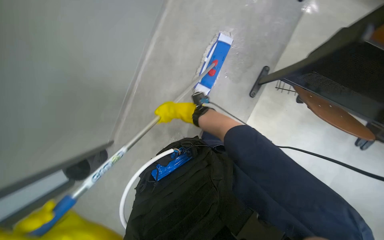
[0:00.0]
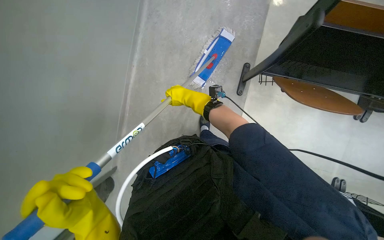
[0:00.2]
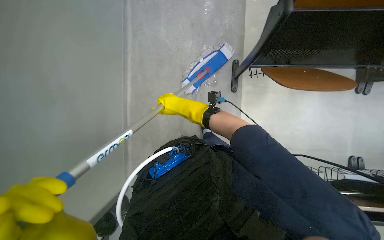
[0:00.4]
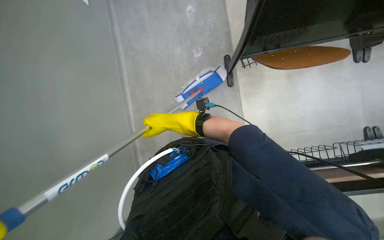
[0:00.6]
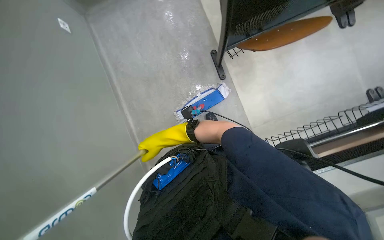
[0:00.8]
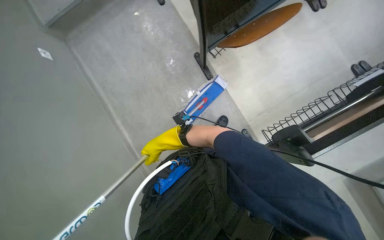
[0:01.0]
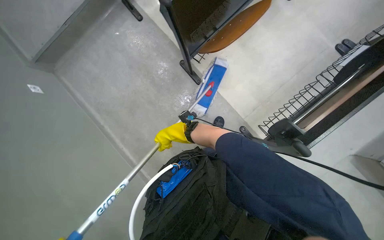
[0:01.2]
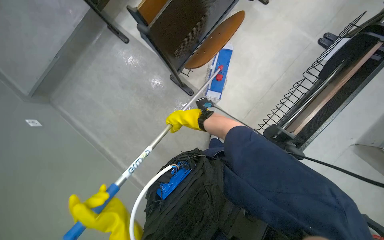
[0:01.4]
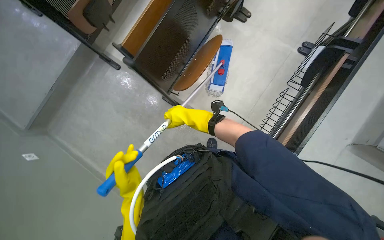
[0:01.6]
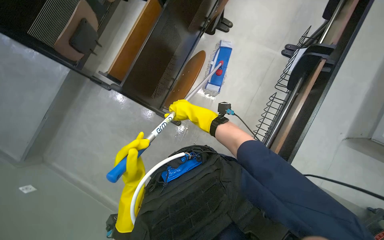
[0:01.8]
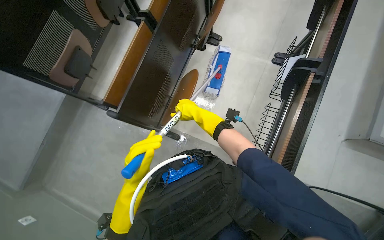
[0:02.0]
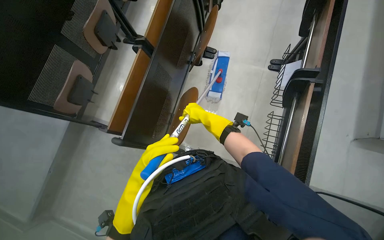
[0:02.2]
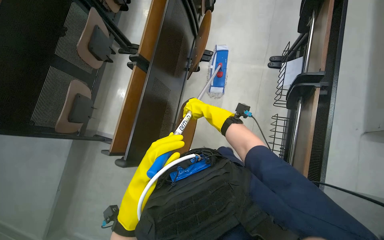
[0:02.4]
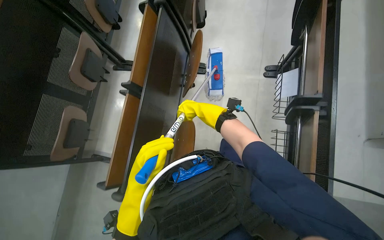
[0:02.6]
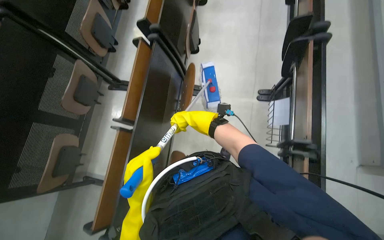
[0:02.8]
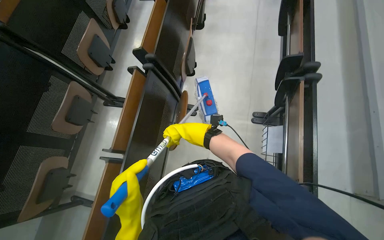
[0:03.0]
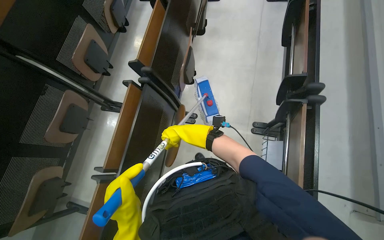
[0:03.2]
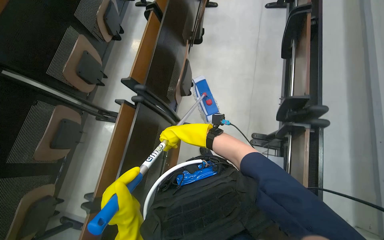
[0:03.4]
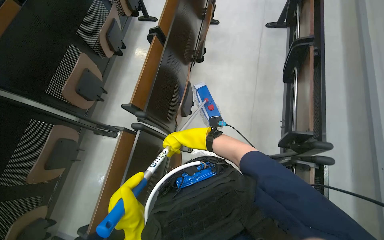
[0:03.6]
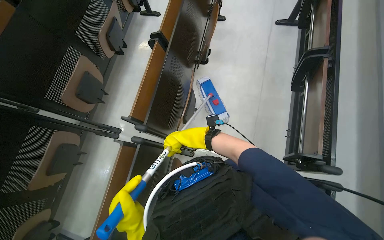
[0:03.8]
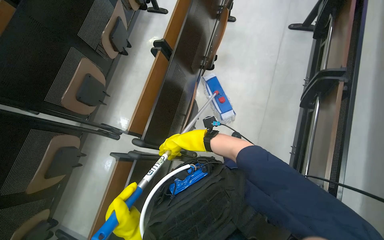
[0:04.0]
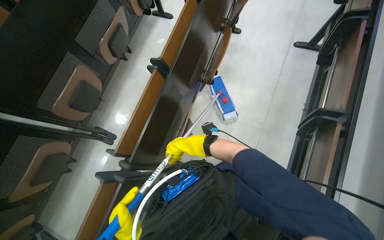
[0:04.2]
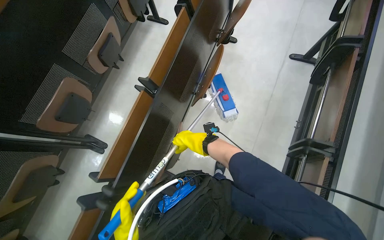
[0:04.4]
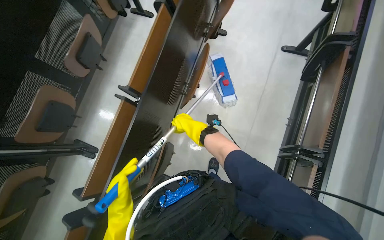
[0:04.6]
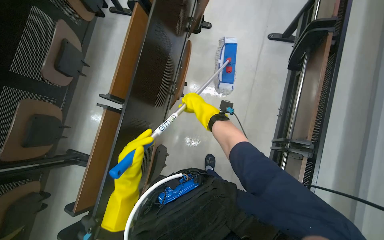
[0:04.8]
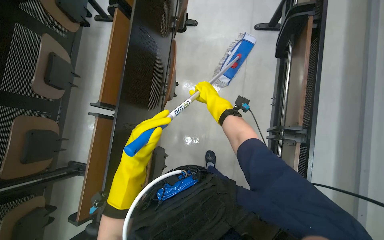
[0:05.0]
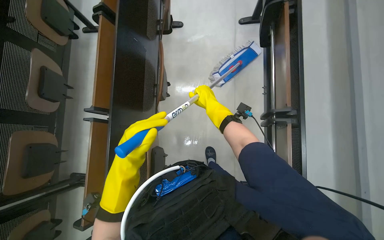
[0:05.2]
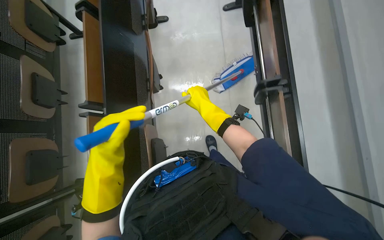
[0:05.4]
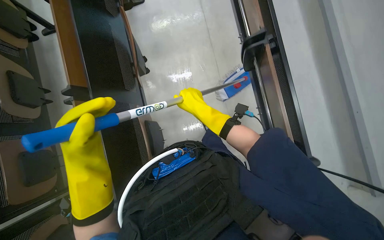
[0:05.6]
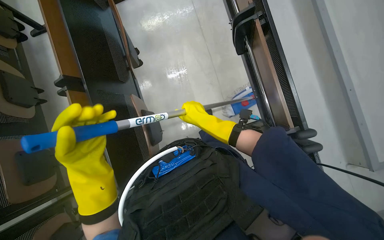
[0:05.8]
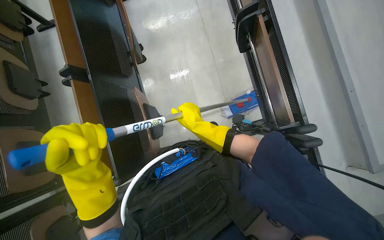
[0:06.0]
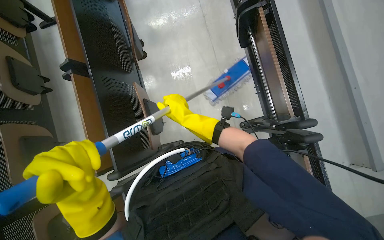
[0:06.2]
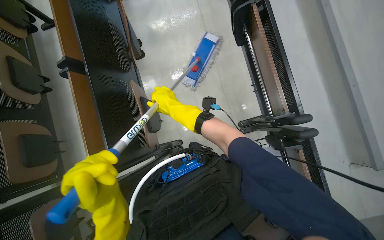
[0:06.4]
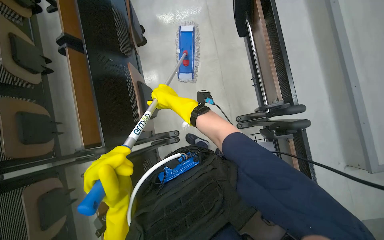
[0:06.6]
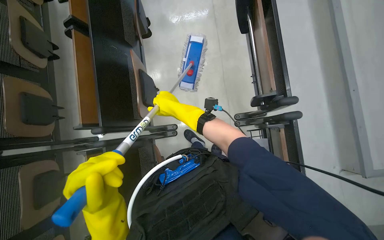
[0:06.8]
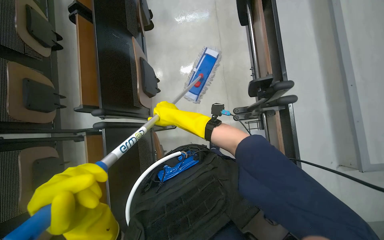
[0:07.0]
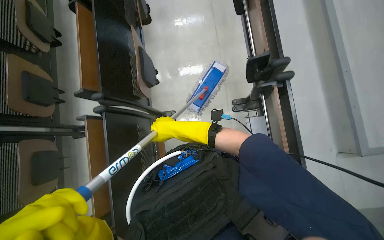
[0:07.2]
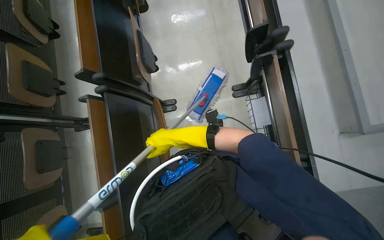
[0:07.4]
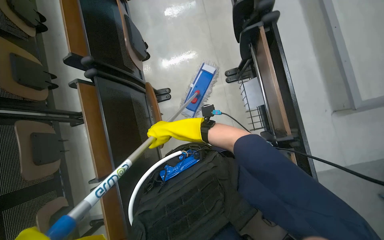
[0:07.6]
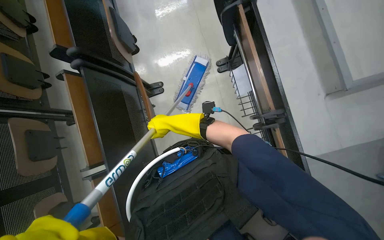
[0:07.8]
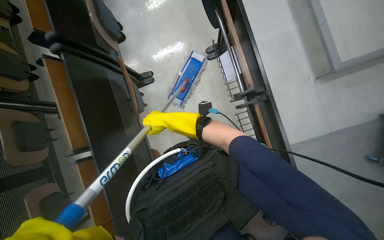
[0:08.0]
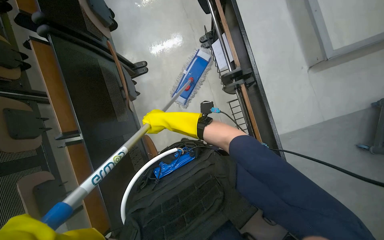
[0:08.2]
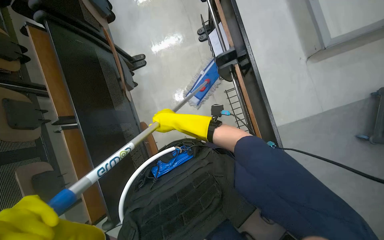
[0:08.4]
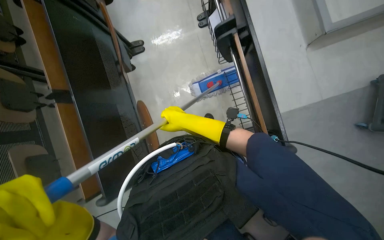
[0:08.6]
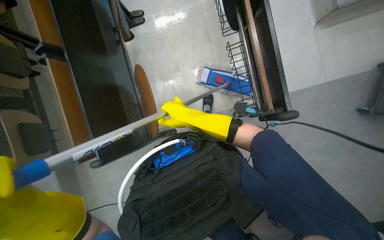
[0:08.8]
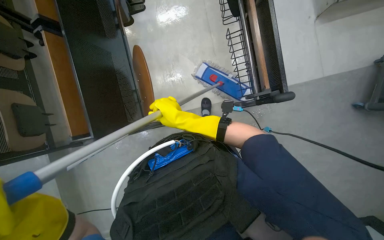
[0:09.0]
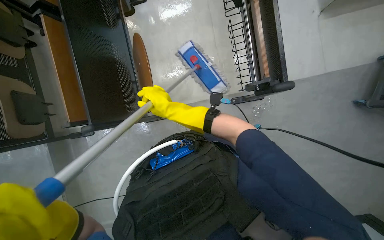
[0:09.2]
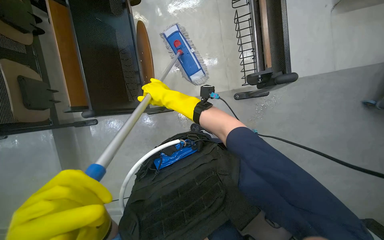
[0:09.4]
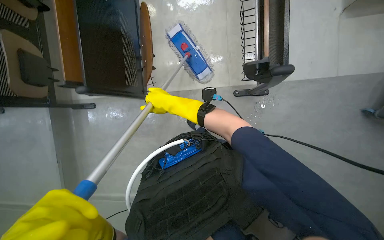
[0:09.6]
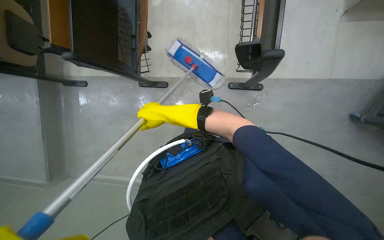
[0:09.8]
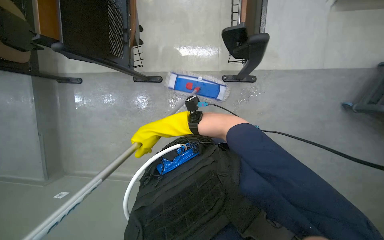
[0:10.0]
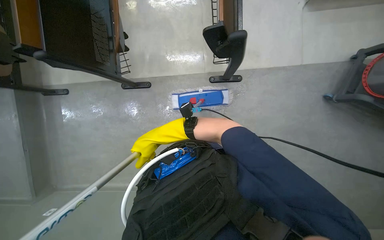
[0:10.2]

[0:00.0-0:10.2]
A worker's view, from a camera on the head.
Job: mopping floor.
The whole recording: Mopping floor with flat mop. The worker mops the floor with a flat mop.
0:00.0 to 0:01.4: The view tilts approximately 15 degrees upward. Everything in view rotates approximately 65 degrees counterclockwise.
0:01.4 to 0:03.0: The camera travels approximately 80 cm. The camera pitches upward, by some 20 degrees. The scene rotates counterclockwise by roughly 30 degrees.
0:03.0 to 0:04.4: The camera is carried about 90 cm.
0:04.4 to 0:05.8: The scene rotates counterclockwise by some 40 degrees.
0:05.8 to 0:07.2: The camera is carried about 50 cm.
0:07.2 to 0:08.8: The wearer moves roughly 80 cm.
0:08.8 to 0:10.2: The wearer moves about 40 cm.

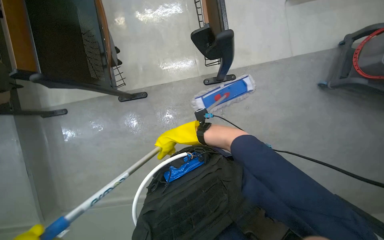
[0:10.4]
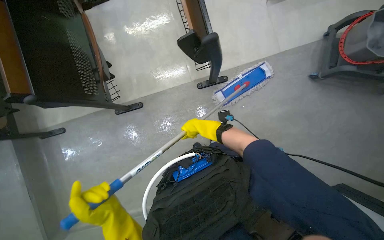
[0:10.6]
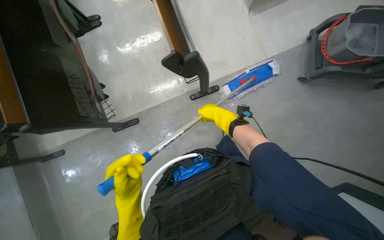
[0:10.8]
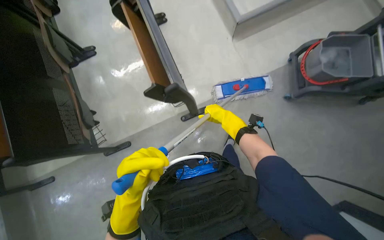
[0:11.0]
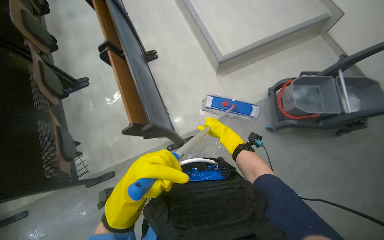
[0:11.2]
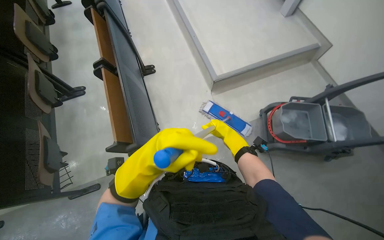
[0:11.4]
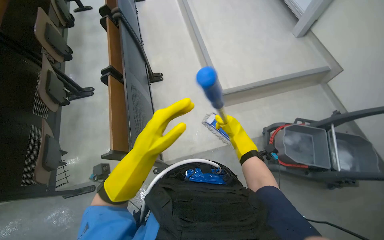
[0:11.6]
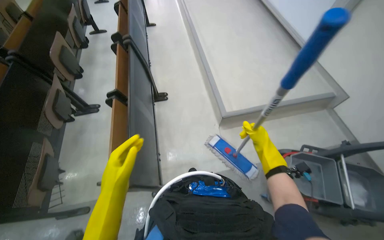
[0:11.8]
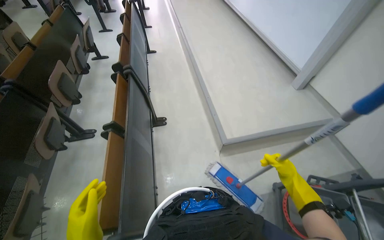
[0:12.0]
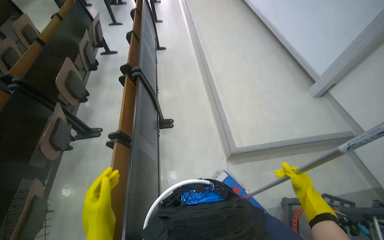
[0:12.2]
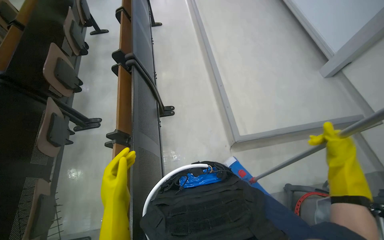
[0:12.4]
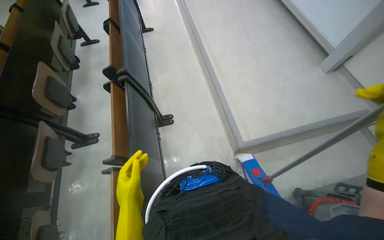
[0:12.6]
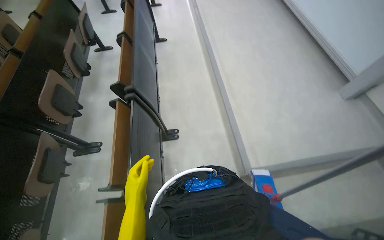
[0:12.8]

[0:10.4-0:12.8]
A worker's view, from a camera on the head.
Job: mopping floor.
The whole recording: Mopping floor with flat mop. The worker mops the floor with a flat mop.
0:10.4 to 0:11.6: The view tilts roughly 25 degrees upward. The right hand shifts roughly 50 cm to the right.
0:11.6 to 0:12.8: The wearer moves roughly 70 cm.

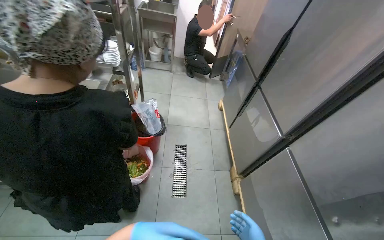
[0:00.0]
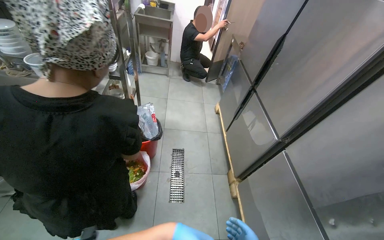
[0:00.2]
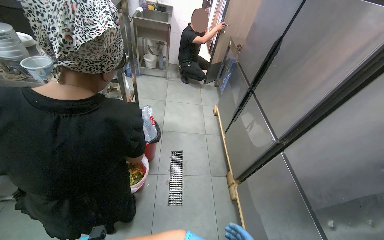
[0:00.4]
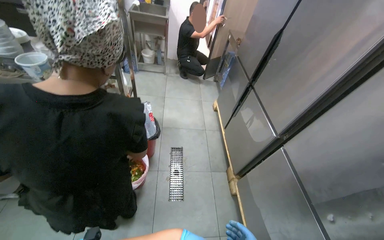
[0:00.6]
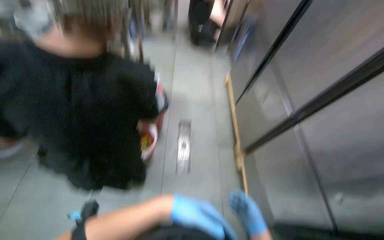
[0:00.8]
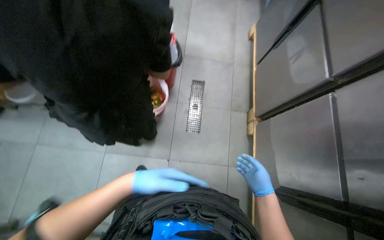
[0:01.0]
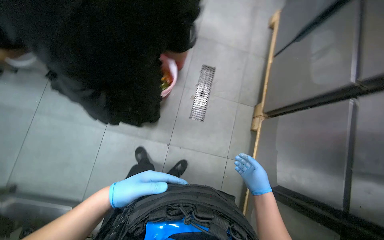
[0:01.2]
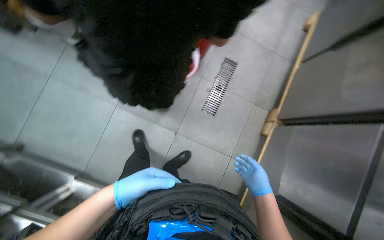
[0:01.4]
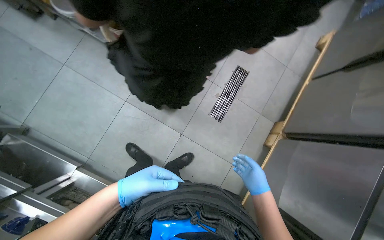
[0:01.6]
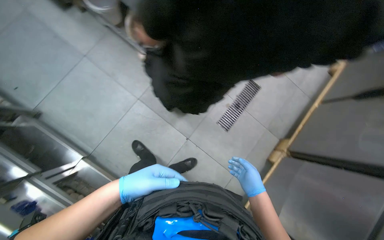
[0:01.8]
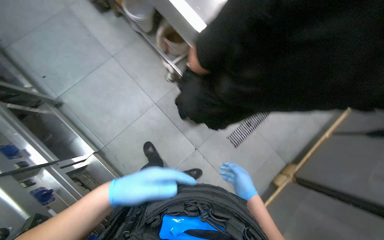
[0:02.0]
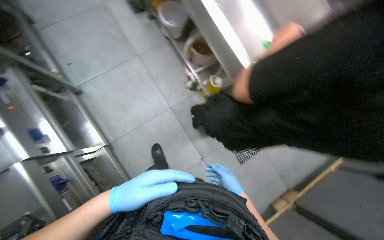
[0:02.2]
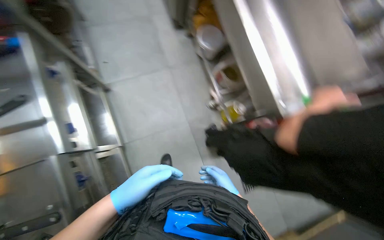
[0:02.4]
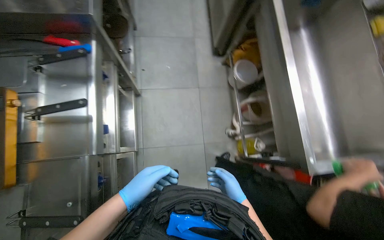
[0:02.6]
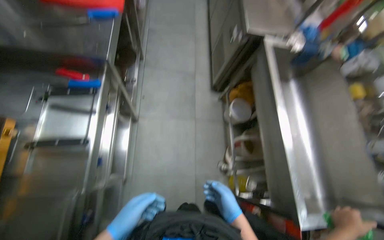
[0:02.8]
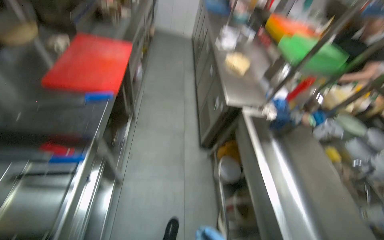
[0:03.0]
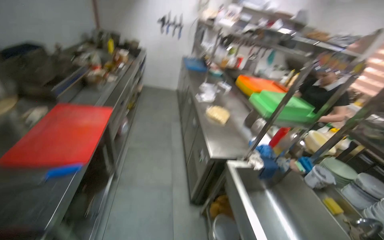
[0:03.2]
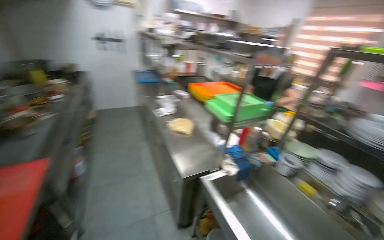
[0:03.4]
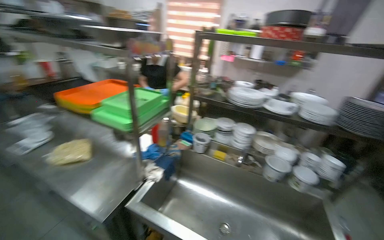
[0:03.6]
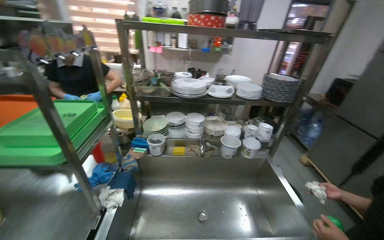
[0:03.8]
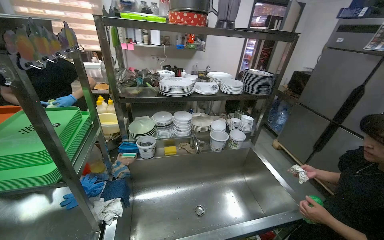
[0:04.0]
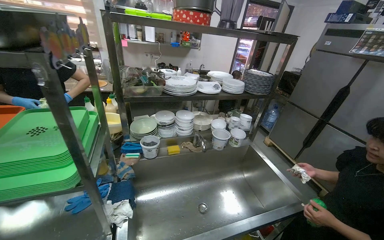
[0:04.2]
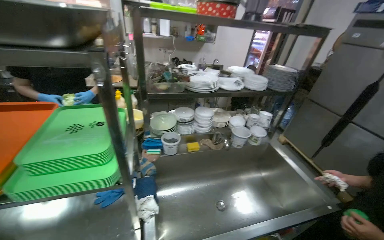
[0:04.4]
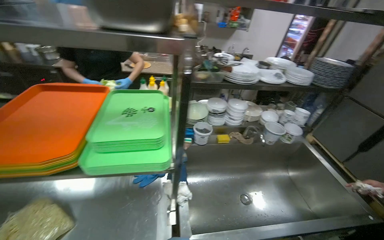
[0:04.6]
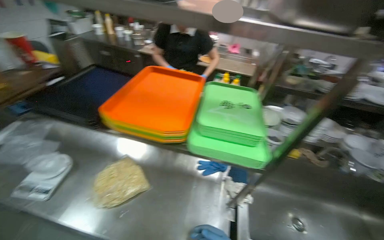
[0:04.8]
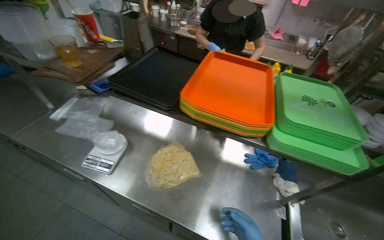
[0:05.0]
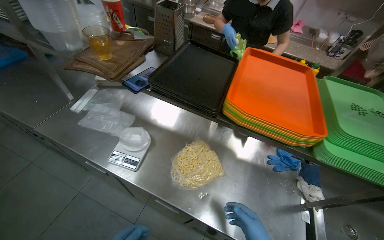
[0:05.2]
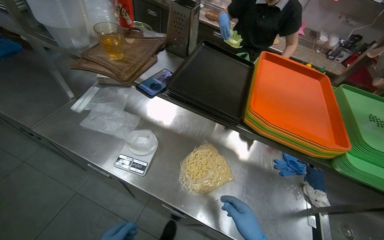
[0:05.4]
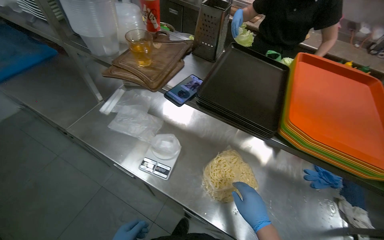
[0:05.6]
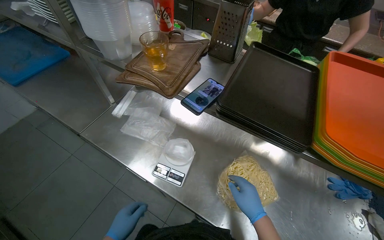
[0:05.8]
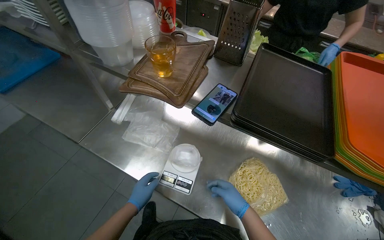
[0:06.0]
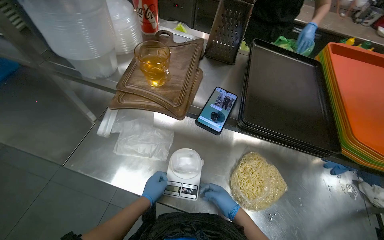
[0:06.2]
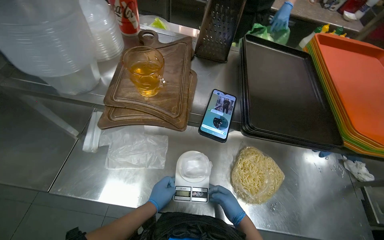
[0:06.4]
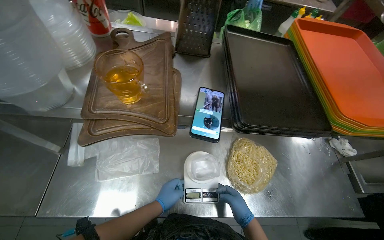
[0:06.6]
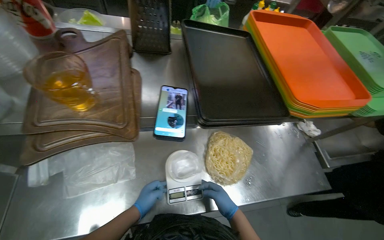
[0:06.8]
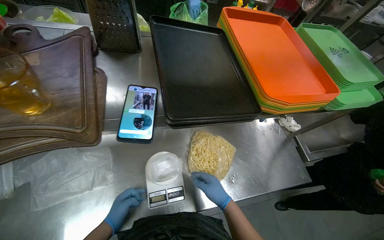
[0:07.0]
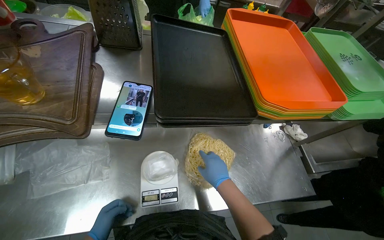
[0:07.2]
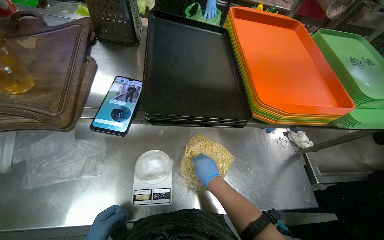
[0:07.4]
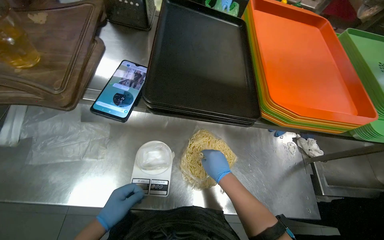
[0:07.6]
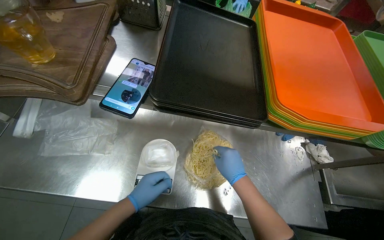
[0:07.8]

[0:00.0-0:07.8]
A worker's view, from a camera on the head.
Job: preparing food.
The whole recording: Weighing and portioning macaroni into bags. The worker separates macaroni from the plastic bag, weighs it on a scale, and portions it into smaller plastic bags.
0:00.0 to 0:01.6: The view tips downward by about 30 degrees. The scene turns approximately 30 degrees clockwise in the picture.
0:01.6 to 0:03.2: The wearer moves about 80 cm. The camera pitches upward, by approximately 60 degrees. The scene turns roughly 55 degrees clockwise in the picture.
0:03.2 to 0:04.6: The wearer moves about 80 cm. The wearer's head swings approximately 90 degrees to the right. The camera pitches downward, by roughly 15 degrees.
0:04.6 to 0:06.2: The camera travels some 90 cm. The head rotates about 25 degrees to the left. The wearer looks roughly 20 degrees further downward.
